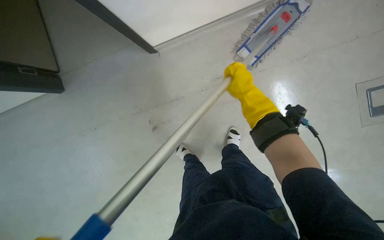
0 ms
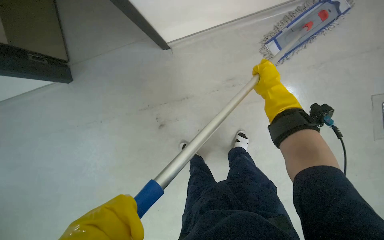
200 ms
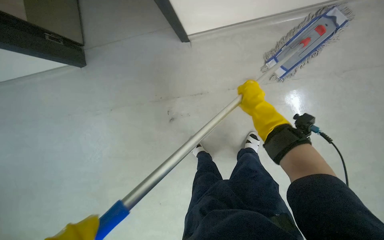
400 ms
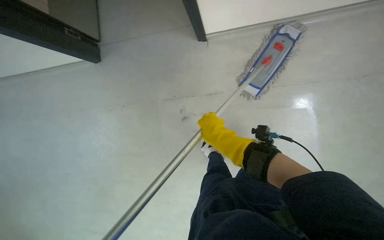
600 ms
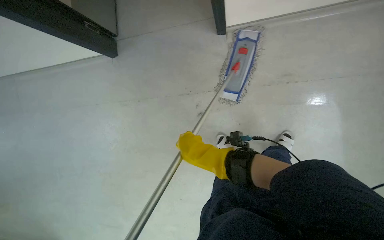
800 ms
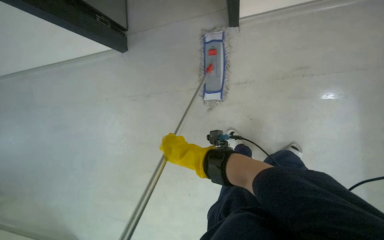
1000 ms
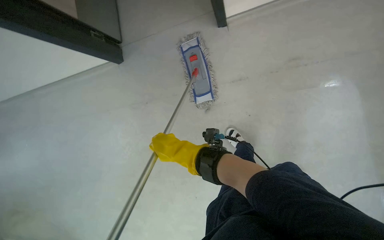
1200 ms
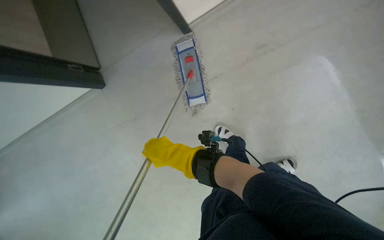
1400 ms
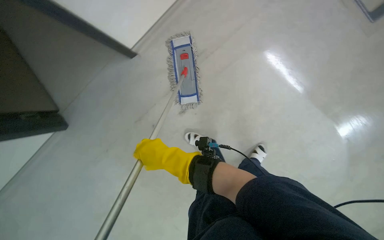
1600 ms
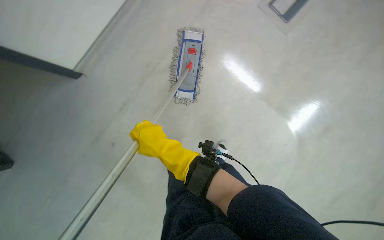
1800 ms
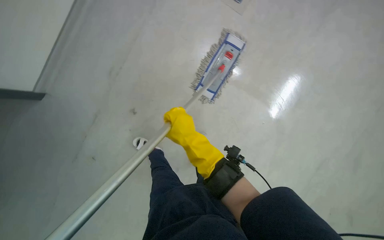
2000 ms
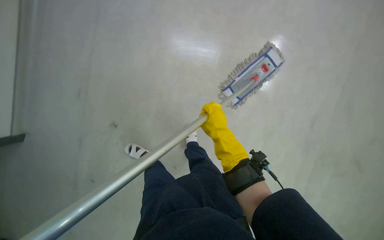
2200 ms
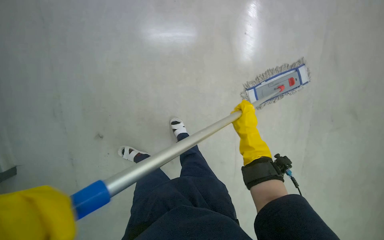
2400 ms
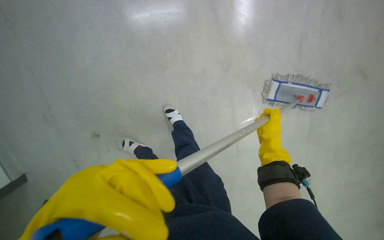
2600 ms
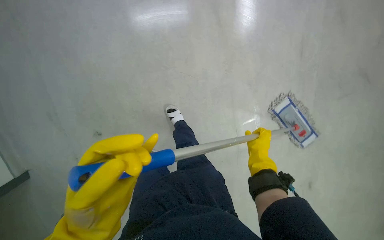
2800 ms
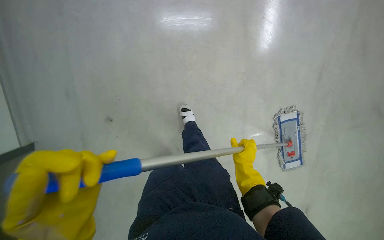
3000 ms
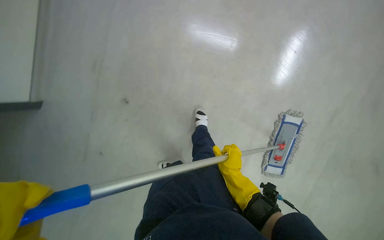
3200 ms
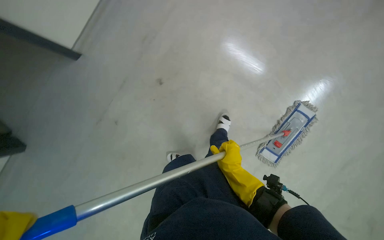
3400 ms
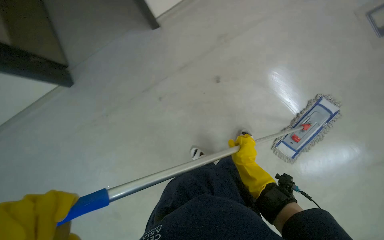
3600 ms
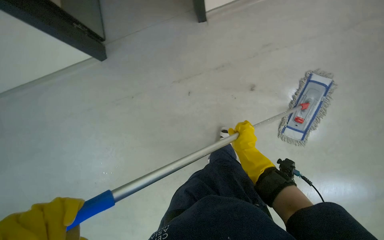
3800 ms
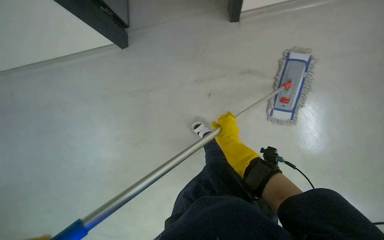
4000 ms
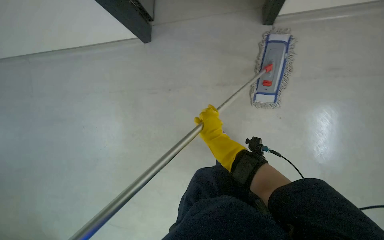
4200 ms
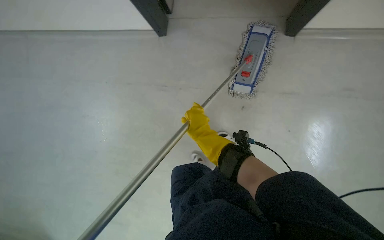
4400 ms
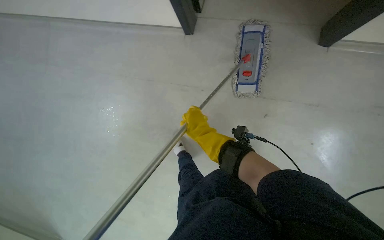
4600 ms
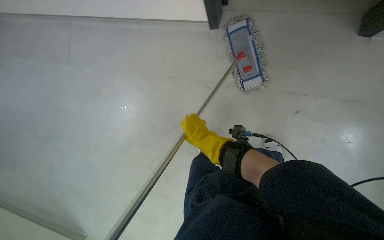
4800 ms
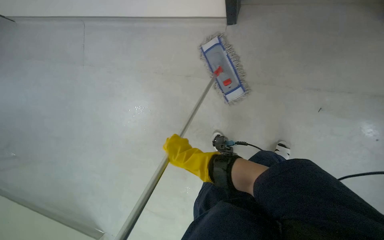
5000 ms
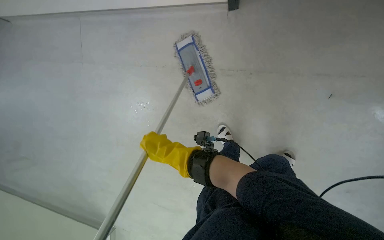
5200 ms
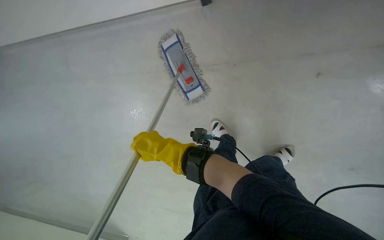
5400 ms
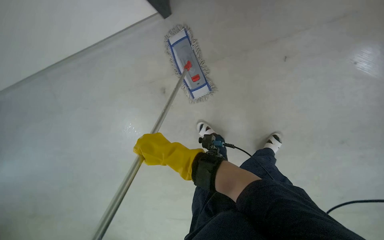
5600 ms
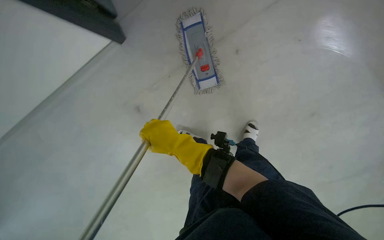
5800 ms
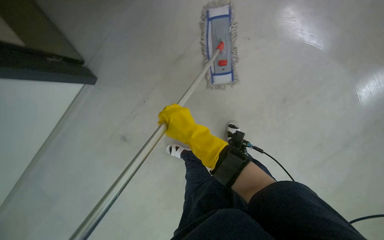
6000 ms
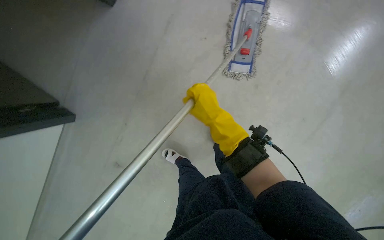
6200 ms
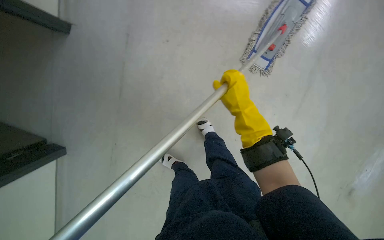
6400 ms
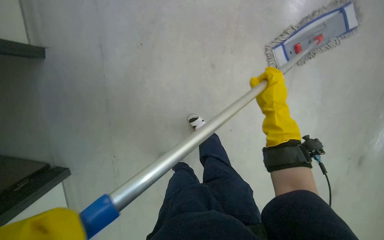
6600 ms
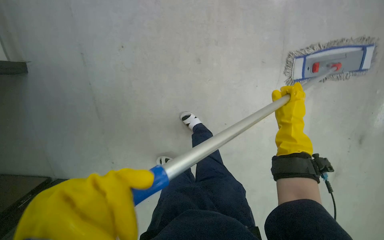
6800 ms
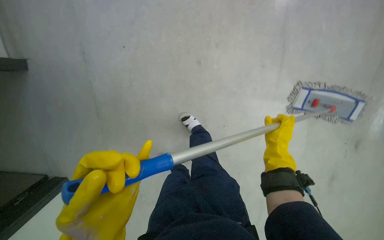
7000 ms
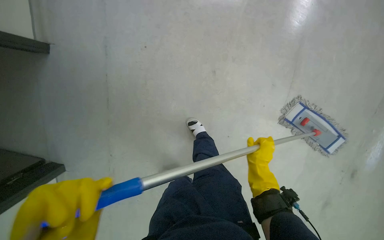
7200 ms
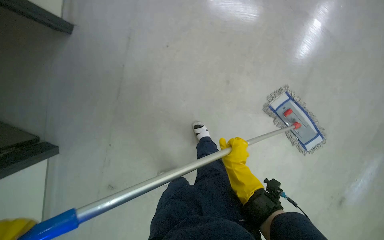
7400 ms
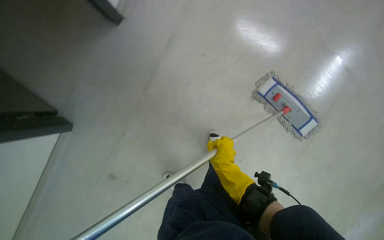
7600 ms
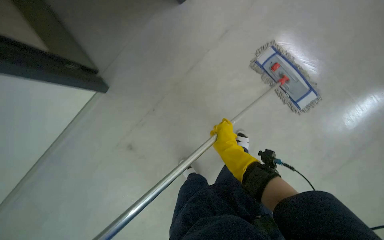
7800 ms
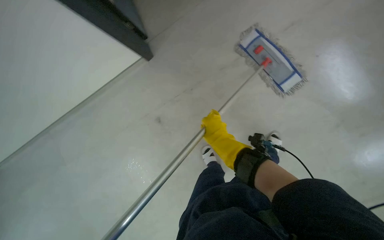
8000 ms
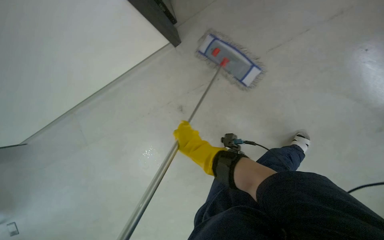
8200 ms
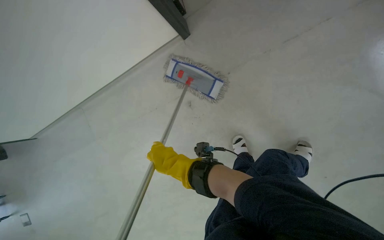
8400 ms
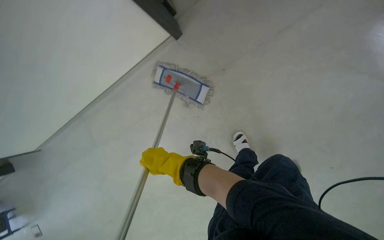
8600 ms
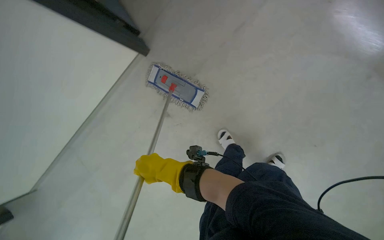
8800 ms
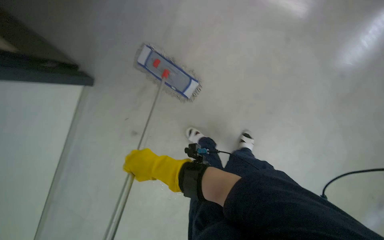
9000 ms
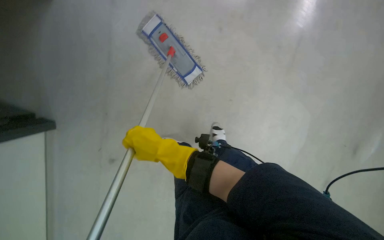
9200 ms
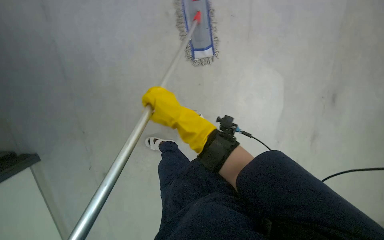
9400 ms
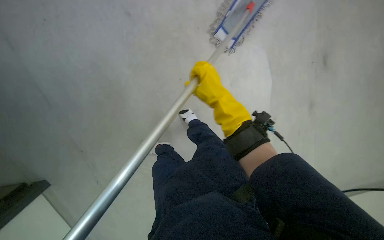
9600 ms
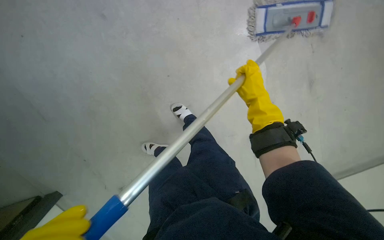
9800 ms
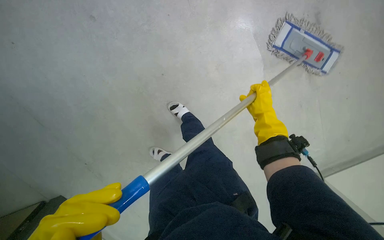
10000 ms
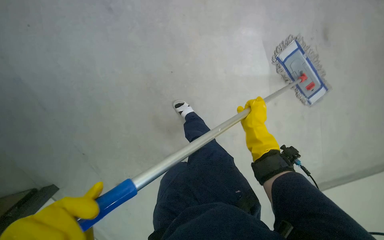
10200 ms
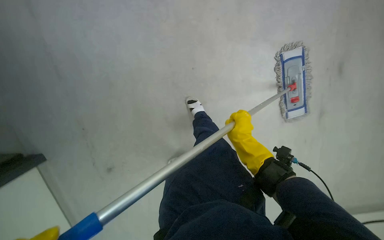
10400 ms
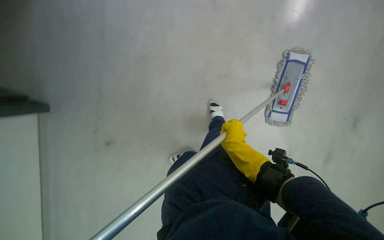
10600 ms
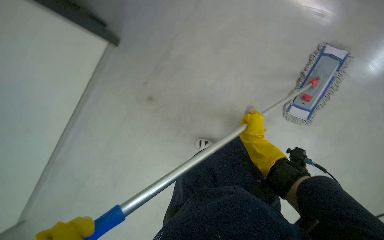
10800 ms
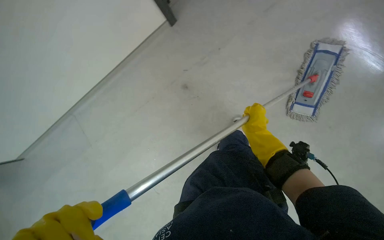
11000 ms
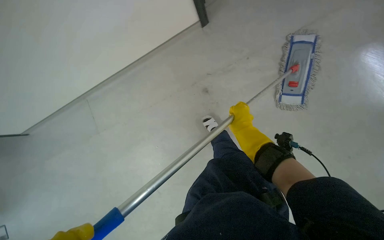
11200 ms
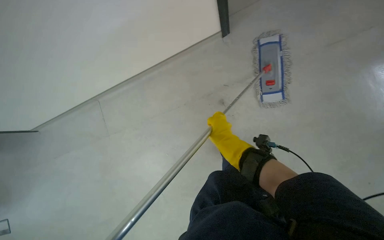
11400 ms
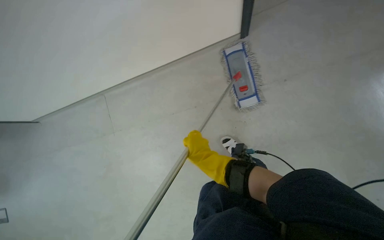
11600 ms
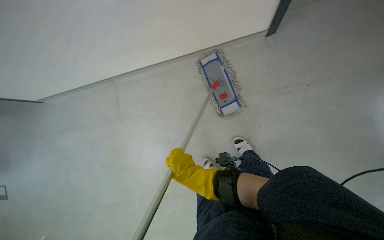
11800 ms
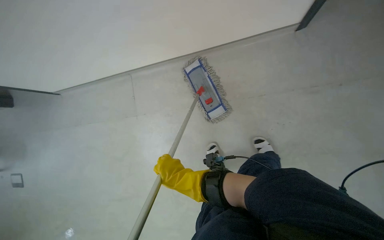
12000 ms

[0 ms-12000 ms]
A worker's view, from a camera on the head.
Job: mopping floor.
The whole recording: Mopping hallway floor. The worker mops the hallway floor with a flat mop and bucket.
0 ms to 1600 ms: The right hand goes roughly 50 cm to the left.
1600 ms to 3000 ms: The wearer moves roughly 40 cm. The scene rotates clockwise by some 85 degrees.
3000 ms to 4400 ms: The view tips downward by approximately 20 degrees.
7600 ms to 9000 ms: The head rotates approximately 25 degrees to the right.
9000 ms to 10400 ms: The view swings about 35 degrees to the right. The view tips downward by roughly 15 degrees. The scene rotates clockwise by some 90 degrees.
10400 ms to 12000 ms: The wearer moves roughly 50 cm. The scene turns roughly 25 degrees counterclockwise in the picture.

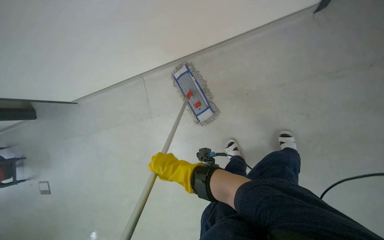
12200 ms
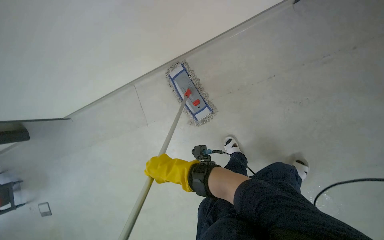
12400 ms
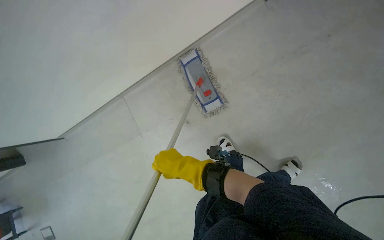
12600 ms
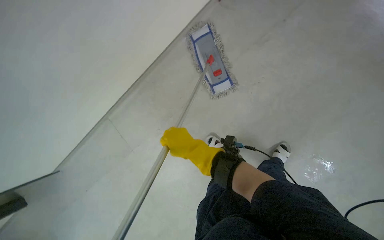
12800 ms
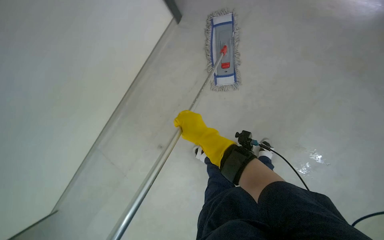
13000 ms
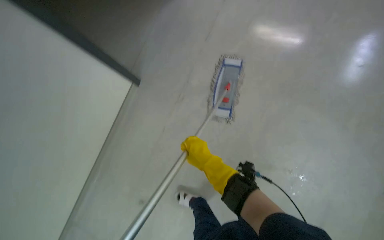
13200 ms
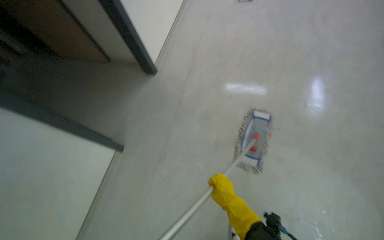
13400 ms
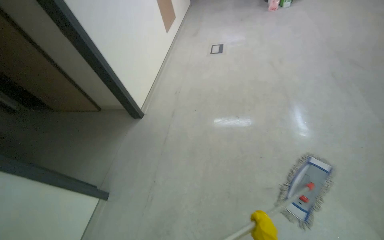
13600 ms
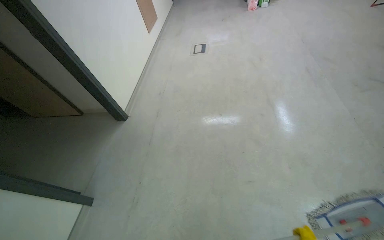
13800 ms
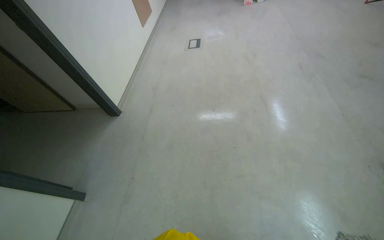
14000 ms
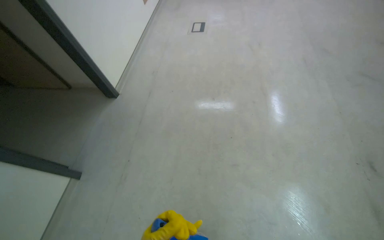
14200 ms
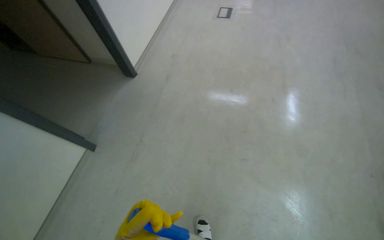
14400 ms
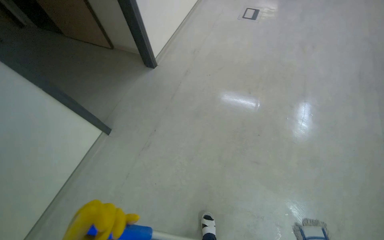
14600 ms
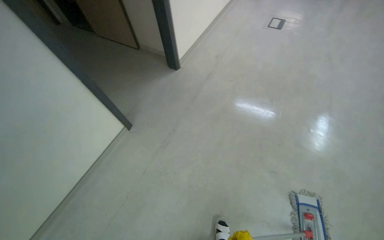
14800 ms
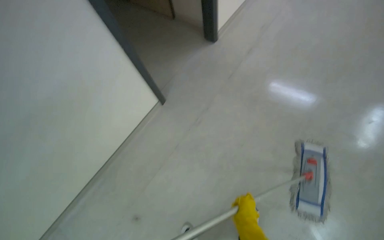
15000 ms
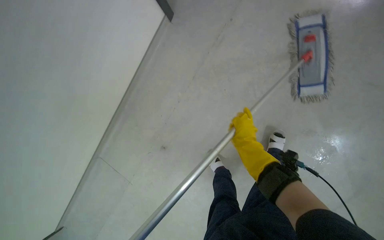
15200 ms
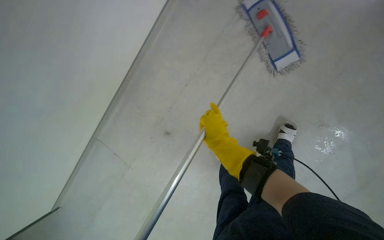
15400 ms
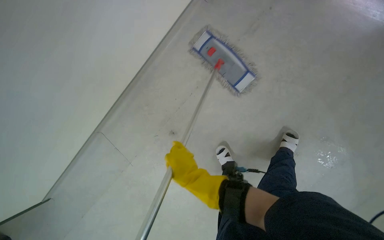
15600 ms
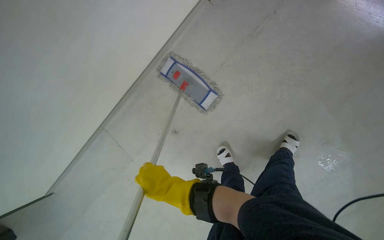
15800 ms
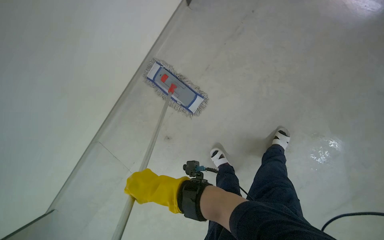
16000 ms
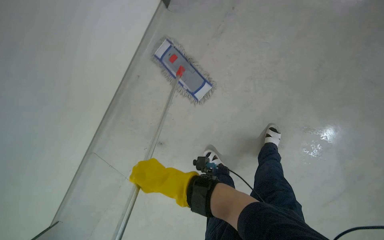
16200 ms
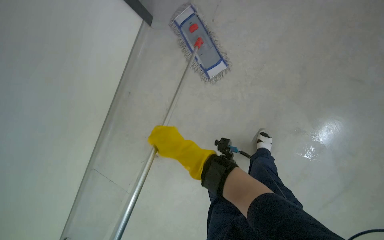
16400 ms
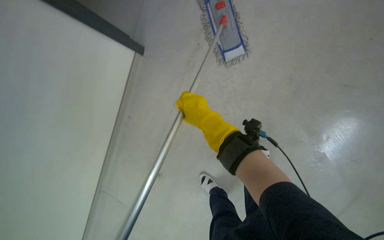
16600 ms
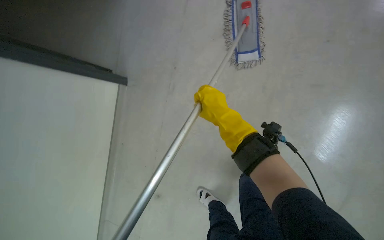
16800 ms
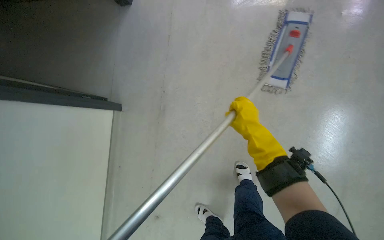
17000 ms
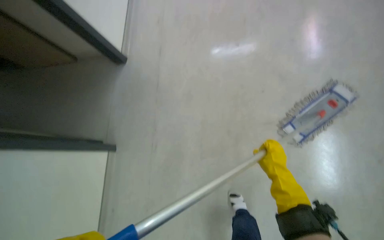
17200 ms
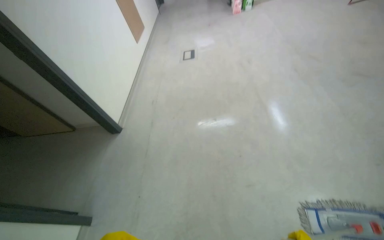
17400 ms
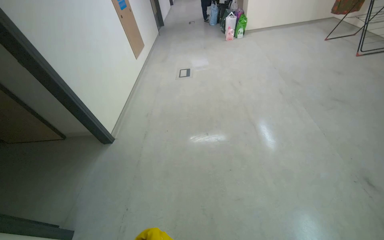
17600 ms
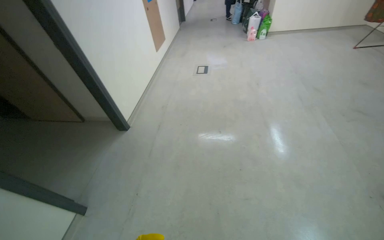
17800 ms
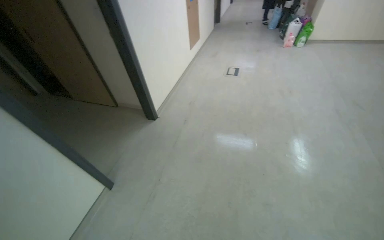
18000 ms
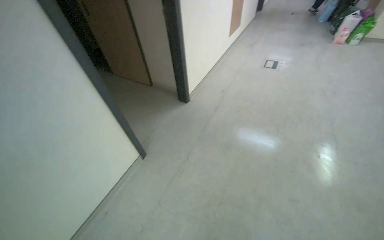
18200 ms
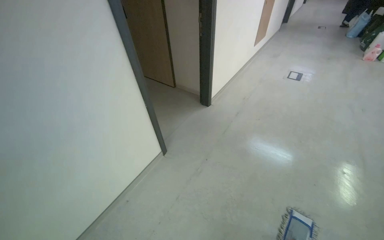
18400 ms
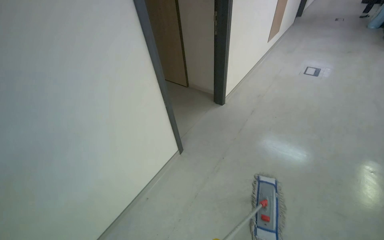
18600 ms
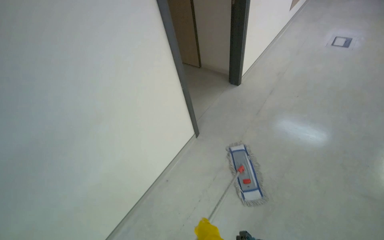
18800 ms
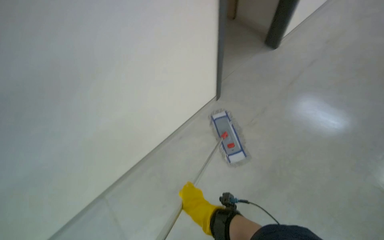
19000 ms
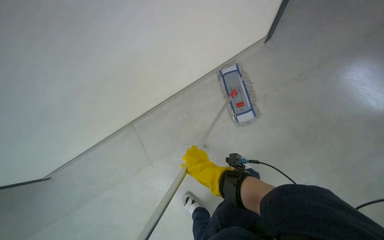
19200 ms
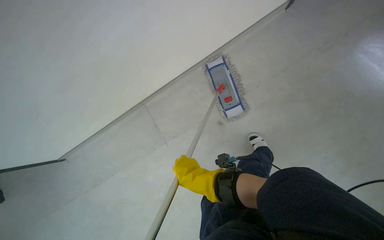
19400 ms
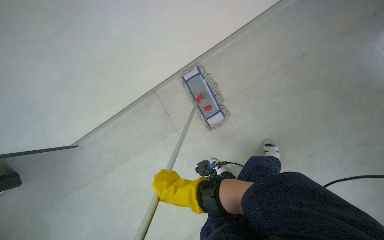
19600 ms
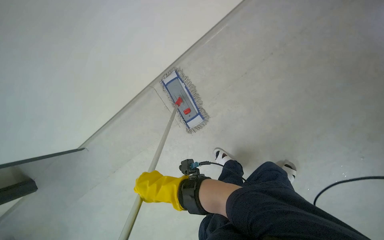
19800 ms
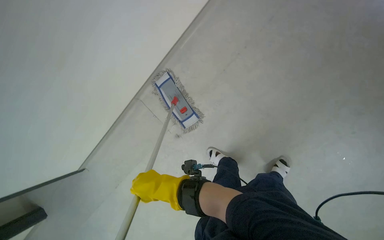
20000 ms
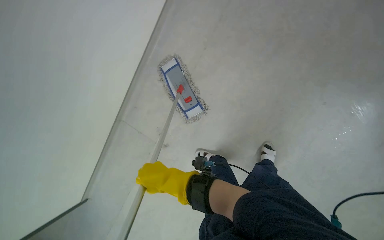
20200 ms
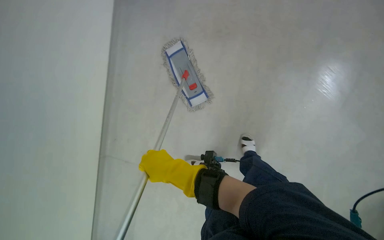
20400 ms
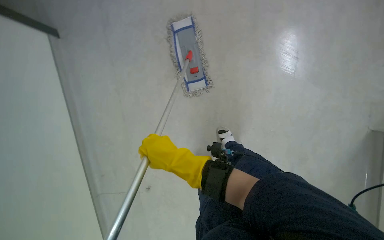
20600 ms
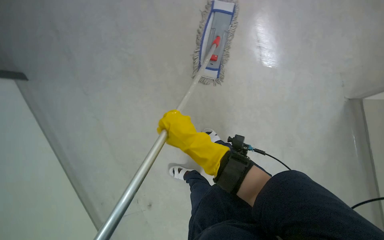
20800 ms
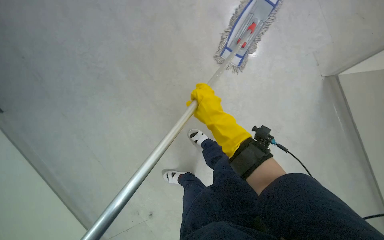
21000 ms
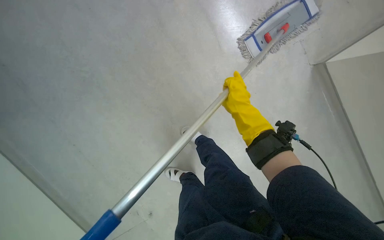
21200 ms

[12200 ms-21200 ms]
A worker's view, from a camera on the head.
Job: mopping floor.
The whole recording: Mopping hallway floor. The worker mops the hallway floor with a flat mop and bucket.
12200 ms to 13800 ms: The view tilts approximately 35 degrees upward.
15200 ms to 16600 ms: The right hand goes about 10 cm to the left.
16600 ms to 18200 ms: The camera travels some 60 cm. The head turns to the left by some 70 degrees. The view tilts some 35 degrees upward.
18200 ms to 19800 ms: The view tilts roughly 35 degrees downward.
19800 ms to 21200 ms: The wearer moves roughly 50 cm. The camera sweeps to the right, by about 25 degrees. The wearer looks some 30 degrees further downward. Everything in view rotates about 50 degrees clockwise.
